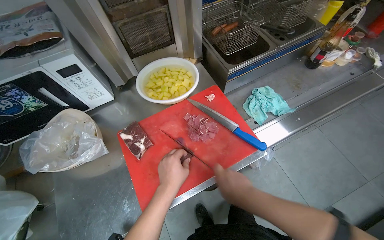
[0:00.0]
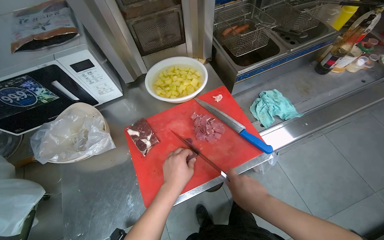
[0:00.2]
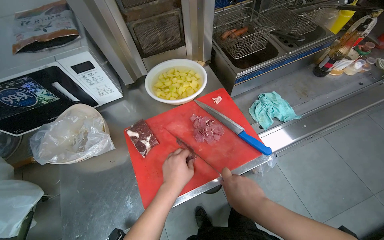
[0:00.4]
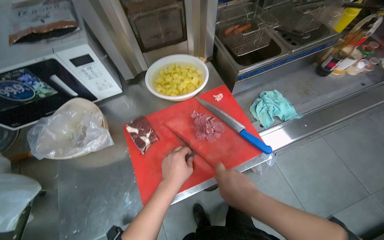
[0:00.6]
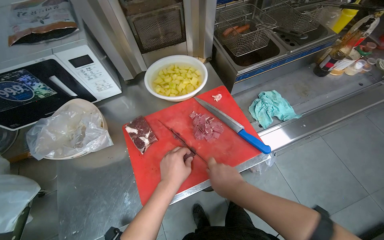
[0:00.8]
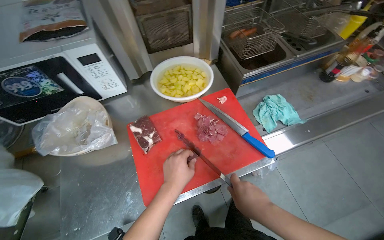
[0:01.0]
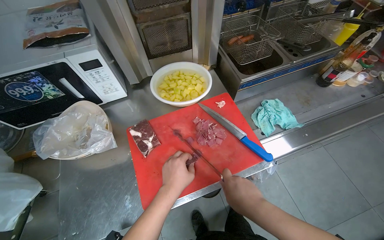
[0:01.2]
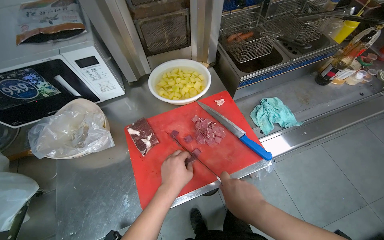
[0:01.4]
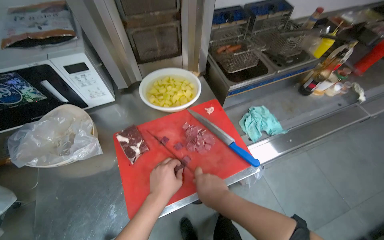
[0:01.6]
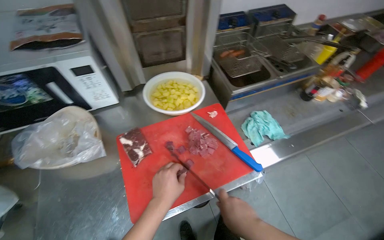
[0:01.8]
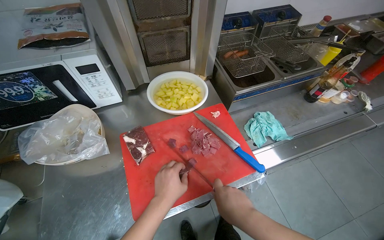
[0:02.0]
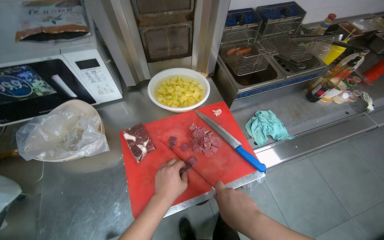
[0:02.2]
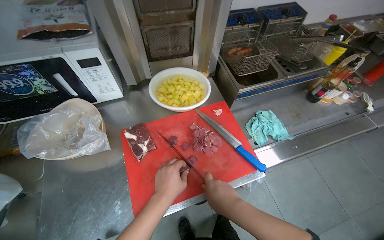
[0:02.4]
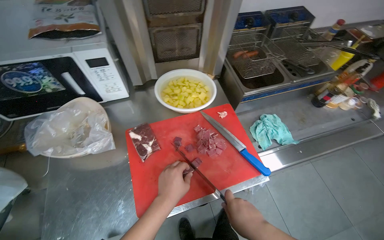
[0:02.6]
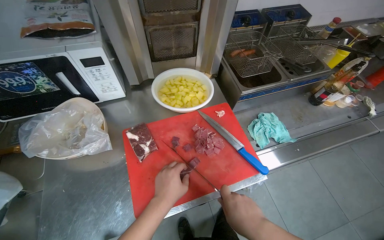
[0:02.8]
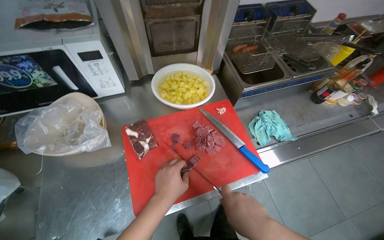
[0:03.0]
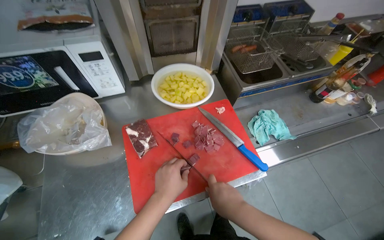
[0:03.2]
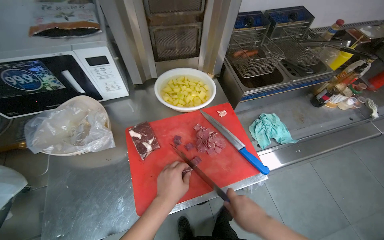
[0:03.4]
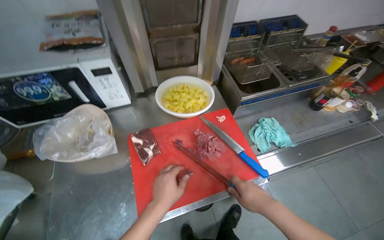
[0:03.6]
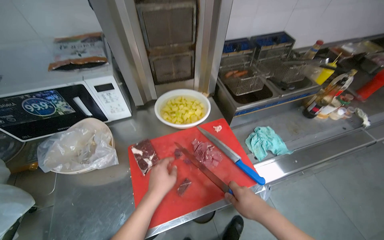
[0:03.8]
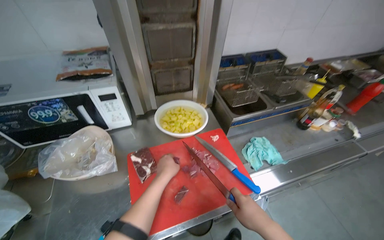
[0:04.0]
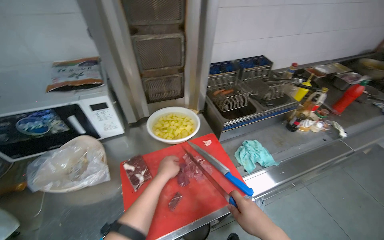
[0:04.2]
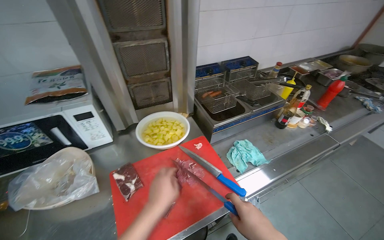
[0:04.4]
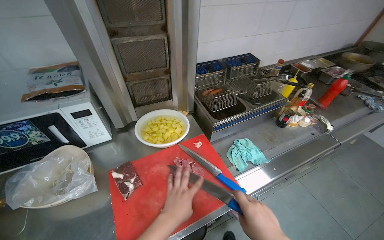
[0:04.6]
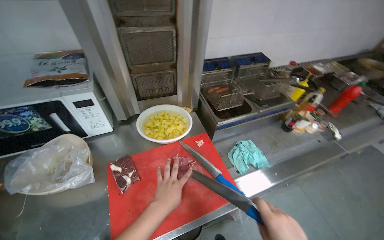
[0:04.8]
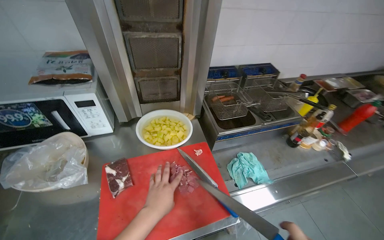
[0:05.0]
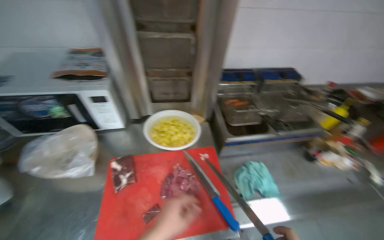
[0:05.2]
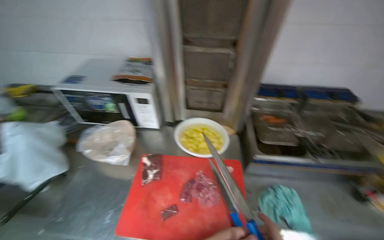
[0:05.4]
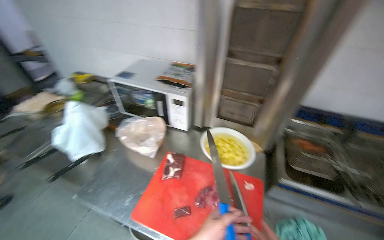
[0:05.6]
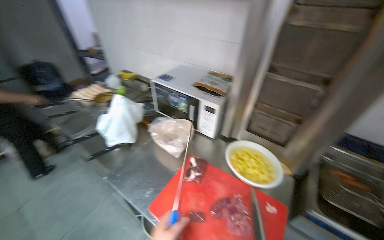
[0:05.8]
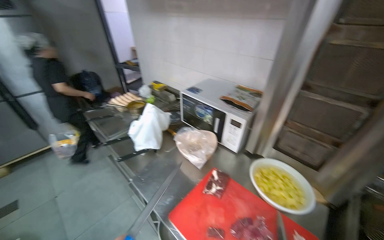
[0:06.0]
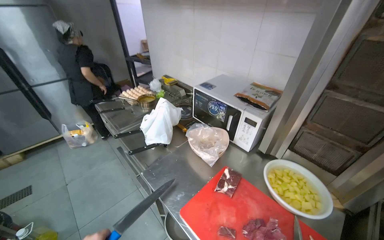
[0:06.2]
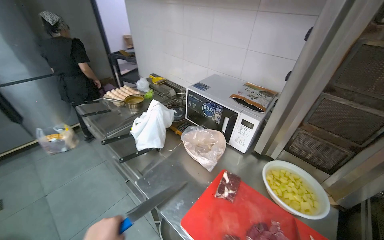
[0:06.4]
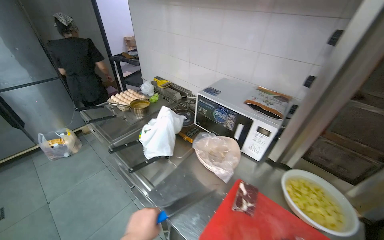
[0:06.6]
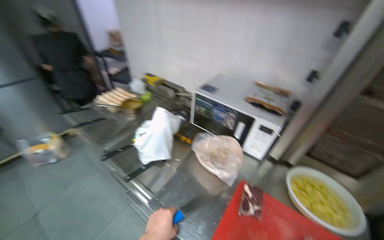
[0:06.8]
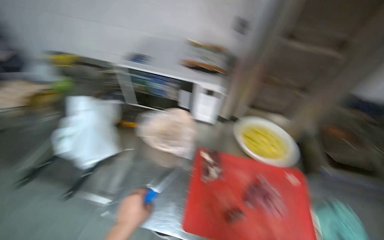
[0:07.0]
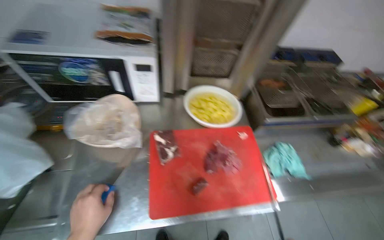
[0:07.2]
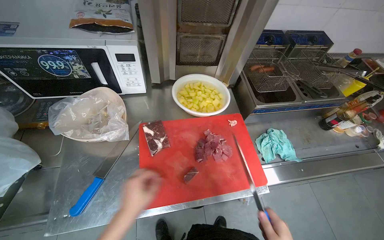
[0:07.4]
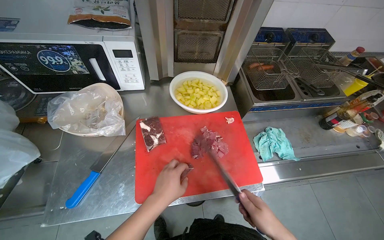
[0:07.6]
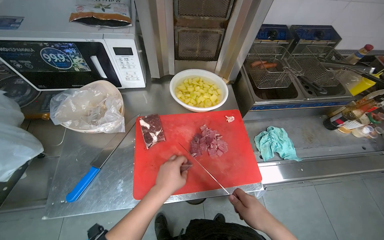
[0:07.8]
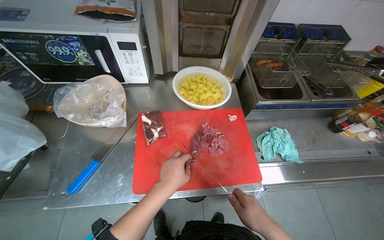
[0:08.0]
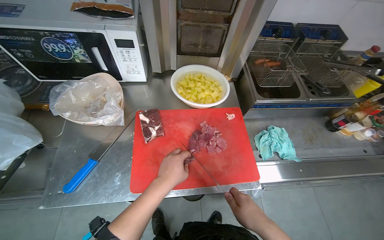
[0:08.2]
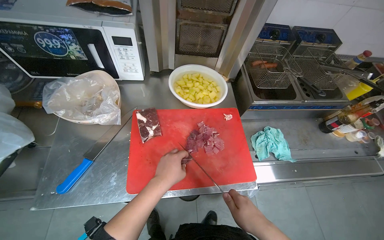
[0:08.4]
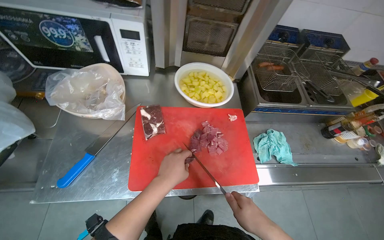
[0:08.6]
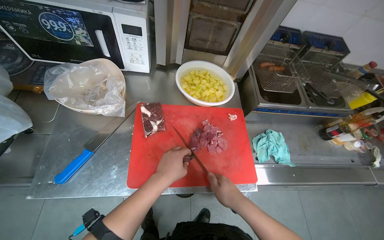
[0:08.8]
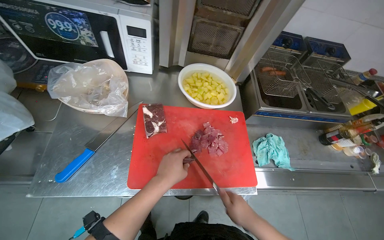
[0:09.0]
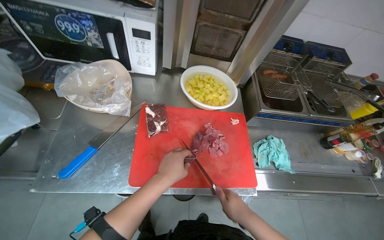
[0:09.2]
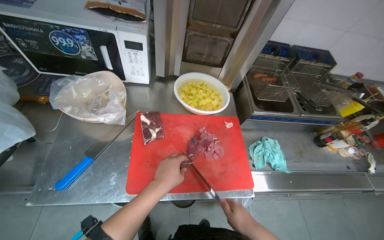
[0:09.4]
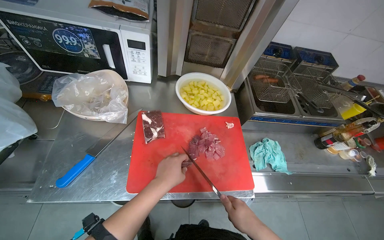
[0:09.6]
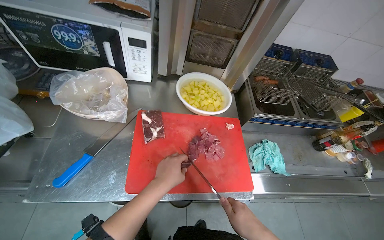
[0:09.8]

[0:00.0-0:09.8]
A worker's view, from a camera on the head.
Job: preparing food.
The whole recording: Cutting meat on chopping board. The worker cuts pieces of meat on a red chopping board with a knife.
0:00.0 to 0:02.8: The hands are busy where they are.
0:02.8 to 0:04.2: The wearer looks approximately 15 degrees further upward.
0:04.2 to 0:05.6: The head turns to the left by about 40 degrees.
0:07.0 to 0:08.4: The head turns to the right by some 20 degrees. The view tips downward by about 15 degrees.
0:08.4 to 0:09.8: The hands make small movements and keep their place.

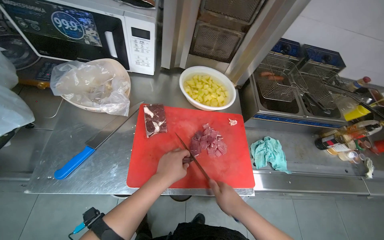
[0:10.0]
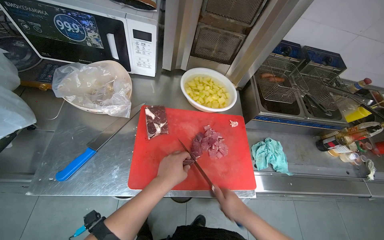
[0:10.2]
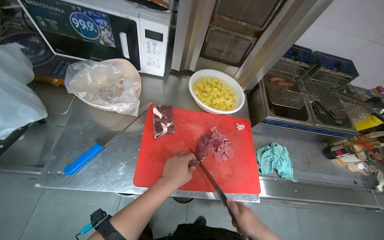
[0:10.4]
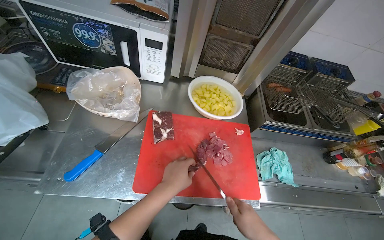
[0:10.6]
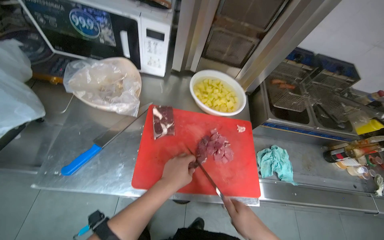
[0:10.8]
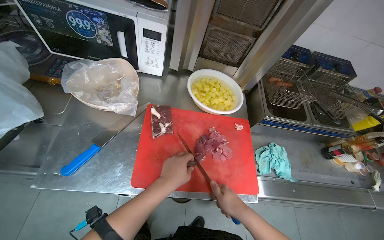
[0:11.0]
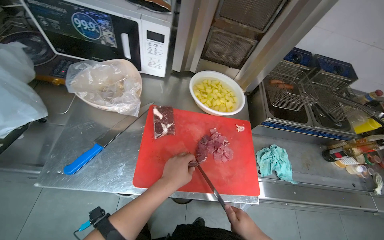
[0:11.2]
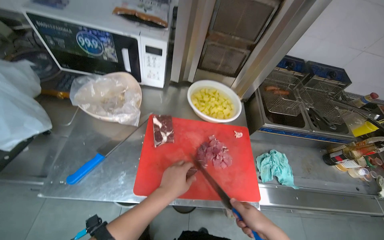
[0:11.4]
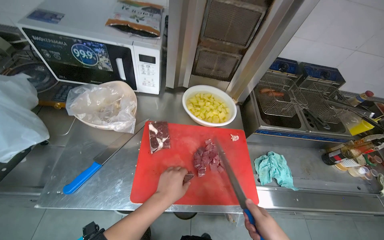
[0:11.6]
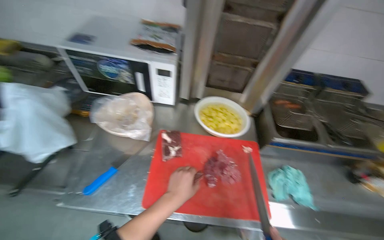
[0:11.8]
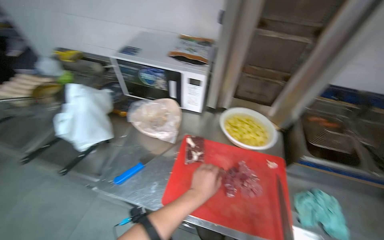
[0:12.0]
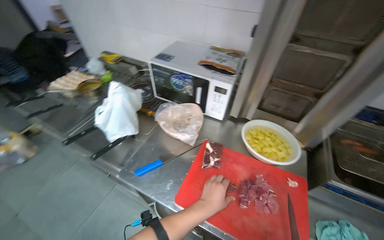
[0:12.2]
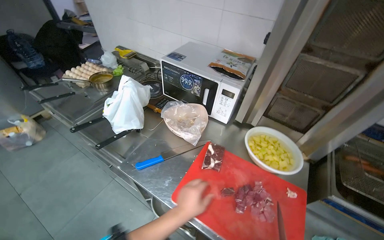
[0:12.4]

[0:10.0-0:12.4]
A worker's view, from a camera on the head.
Job: preparing food.
The whole recording: Cutting meat on chopping board. The worker cuts pieces of meat on a red chopping board with a knife.
0:10.0 to 0:11.2: The hands stay close to where they were, moving slightly.
0:11.2 to 0:12.4: The wearer's head swings about 30 degrees to the left. The view tilts some 15 degrees upward.

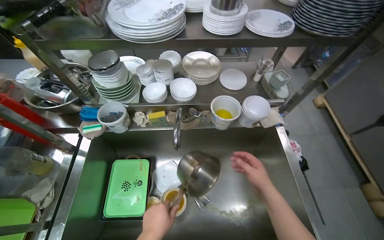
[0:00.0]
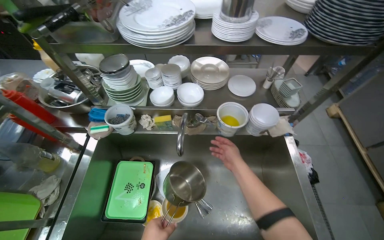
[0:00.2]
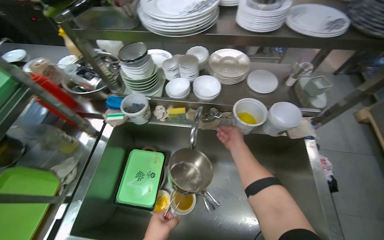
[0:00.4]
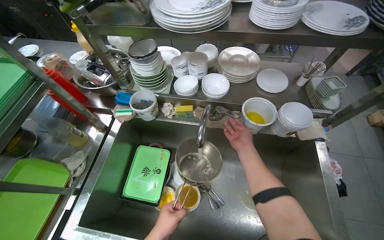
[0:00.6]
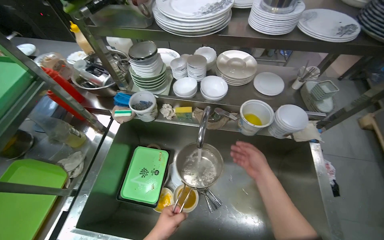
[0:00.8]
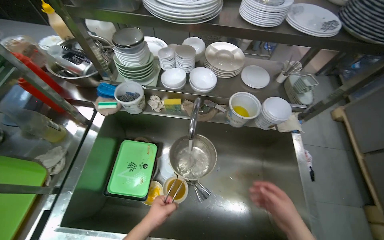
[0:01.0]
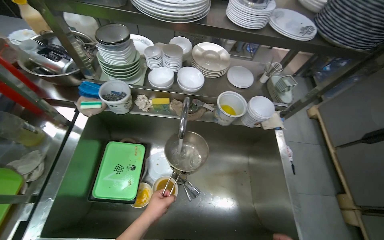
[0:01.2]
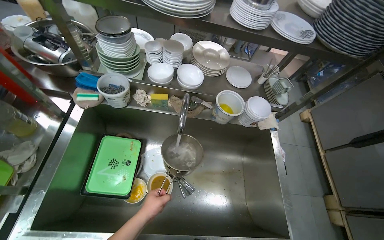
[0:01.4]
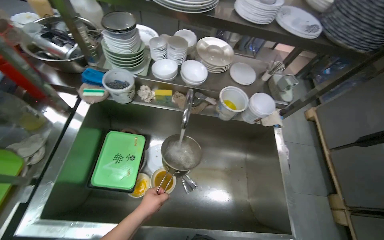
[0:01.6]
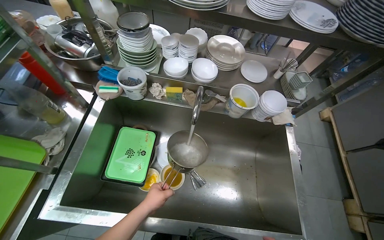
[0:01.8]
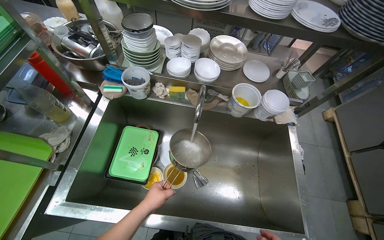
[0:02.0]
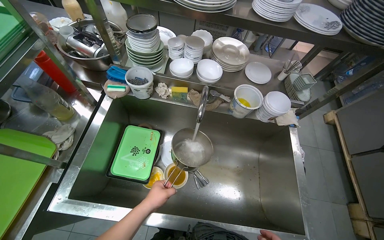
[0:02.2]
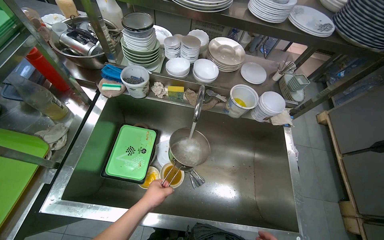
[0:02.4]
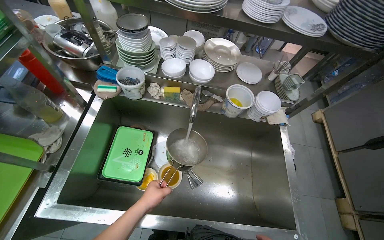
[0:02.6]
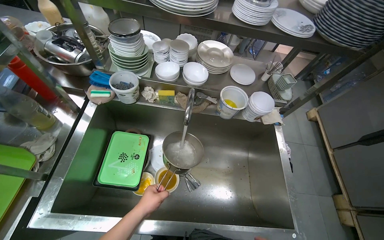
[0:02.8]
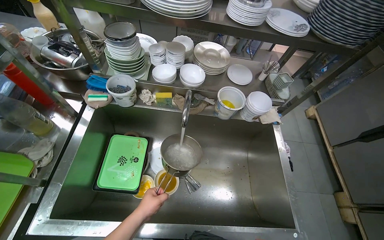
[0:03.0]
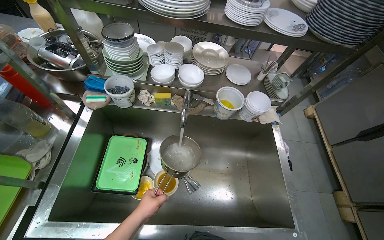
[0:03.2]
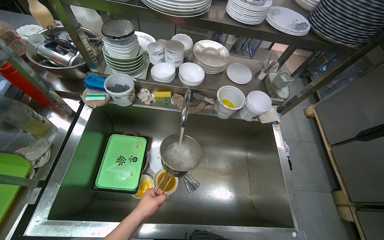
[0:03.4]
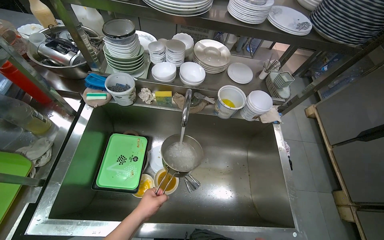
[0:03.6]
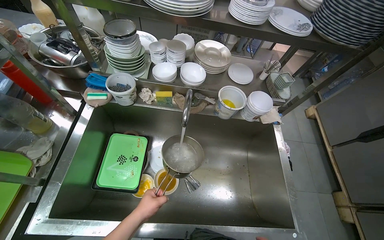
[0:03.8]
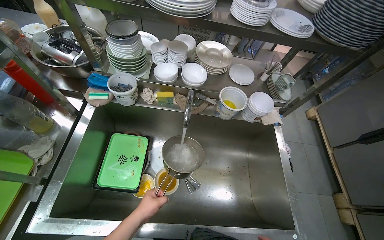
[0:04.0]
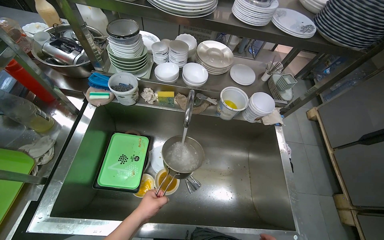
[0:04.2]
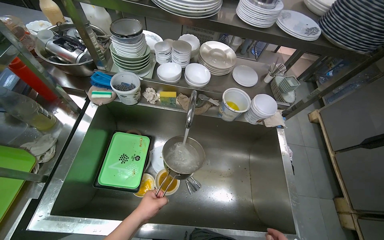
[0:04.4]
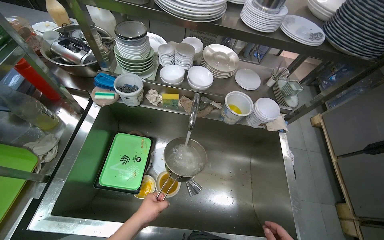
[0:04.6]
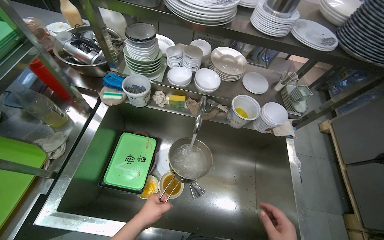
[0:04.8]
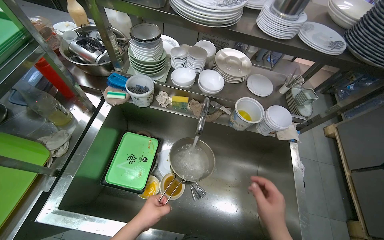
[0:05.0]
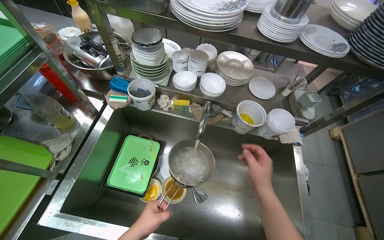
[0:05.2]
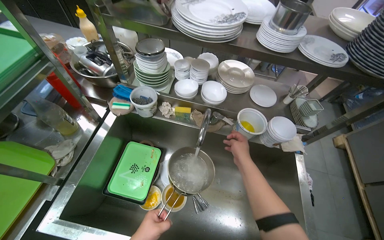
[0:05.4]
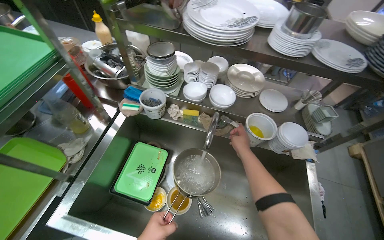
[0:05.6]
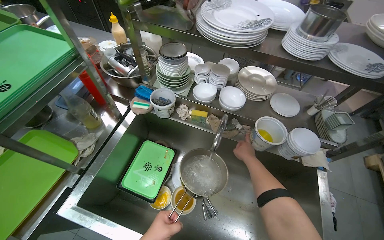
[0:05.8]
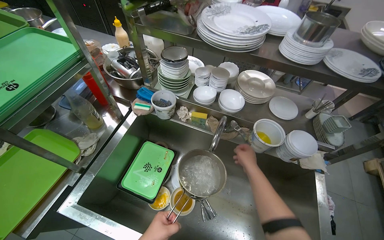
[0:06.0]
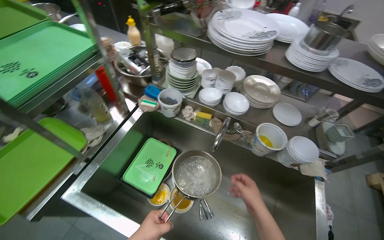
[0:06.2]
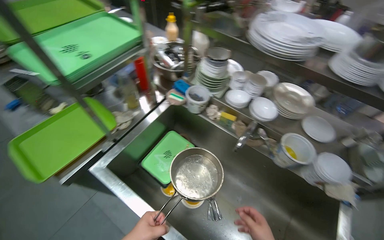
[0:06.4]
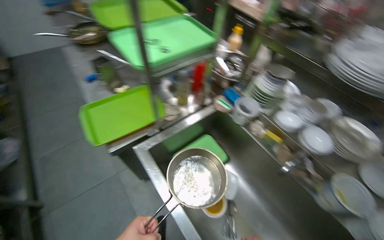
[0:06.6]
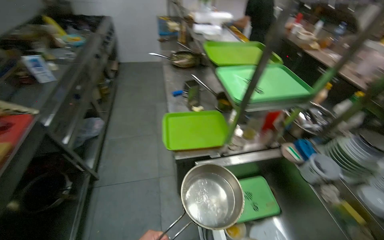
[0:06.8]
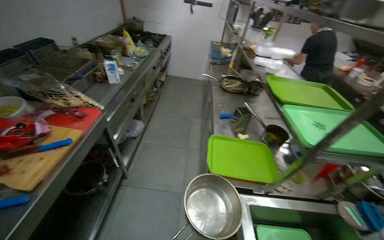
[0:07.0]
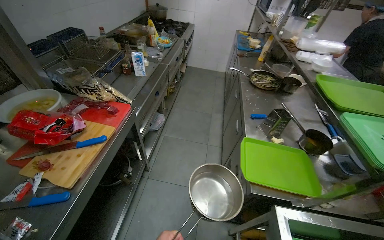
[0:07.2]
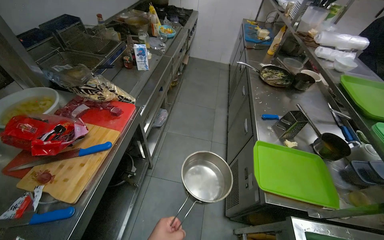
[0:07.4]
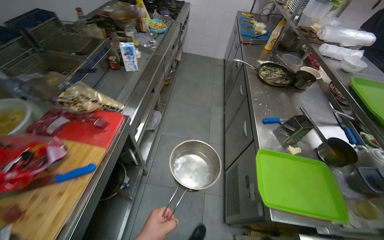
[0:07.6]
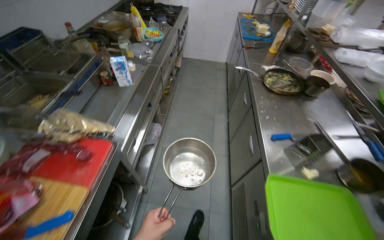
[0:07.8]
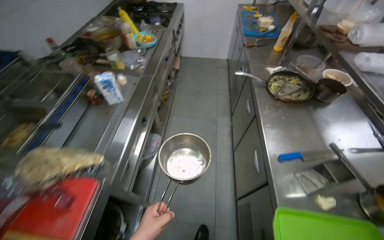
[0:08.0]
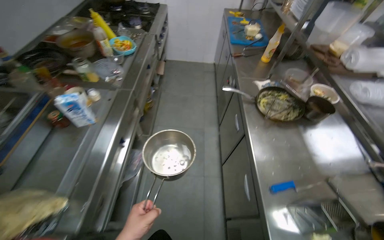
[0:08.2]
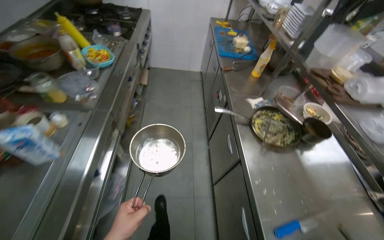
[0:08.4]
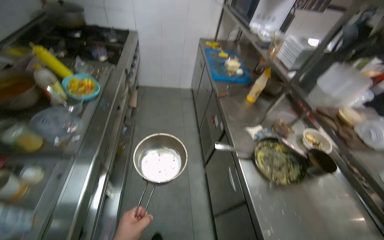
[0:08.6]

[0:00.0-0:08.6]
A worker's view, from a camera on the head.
Job: preparing food.
The whole recording: Boiling Water. The worker fills a pot with water, places it on the stove, and turns on the burner.
0:05.8 to 0:07.2: The camera travels some 60 cm. The wearer's head swings some 80 degrees to the left. The wearer looks approximately 15 degrees further upward.
0:07.2 to 0:08.6: The head travels some 1 m. The wearer's head swings some 15 degrees to the right.
